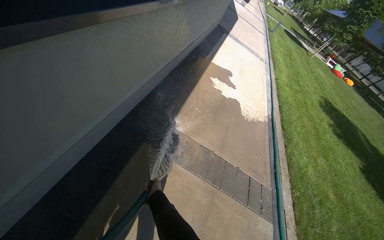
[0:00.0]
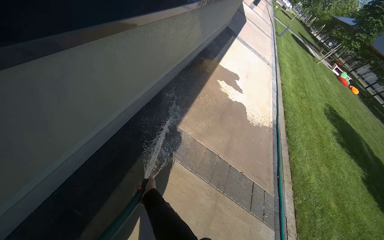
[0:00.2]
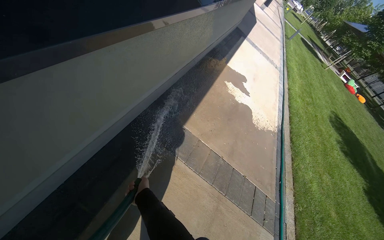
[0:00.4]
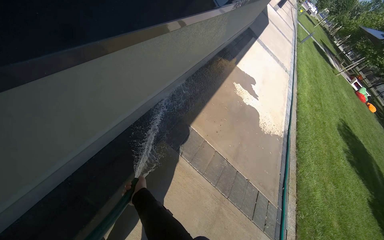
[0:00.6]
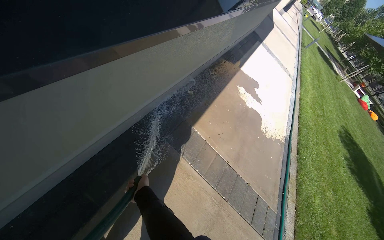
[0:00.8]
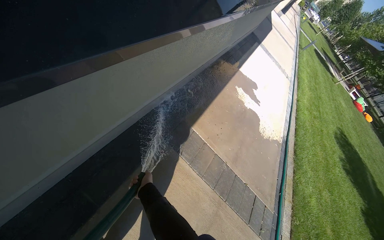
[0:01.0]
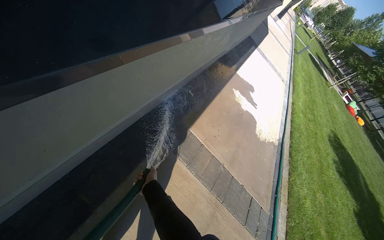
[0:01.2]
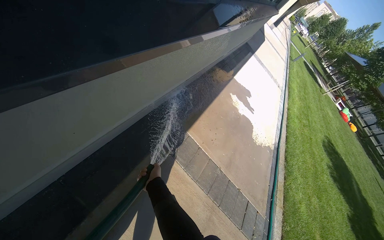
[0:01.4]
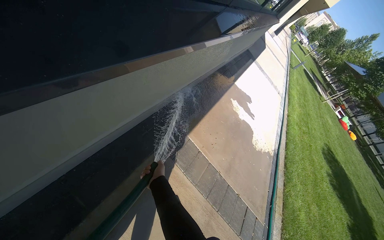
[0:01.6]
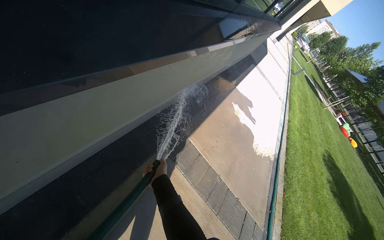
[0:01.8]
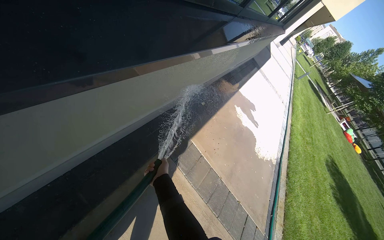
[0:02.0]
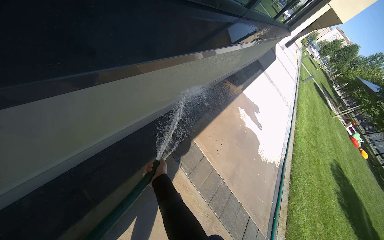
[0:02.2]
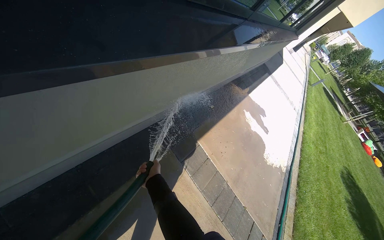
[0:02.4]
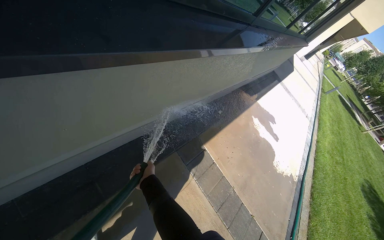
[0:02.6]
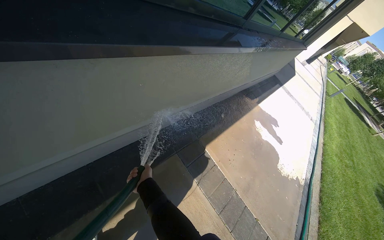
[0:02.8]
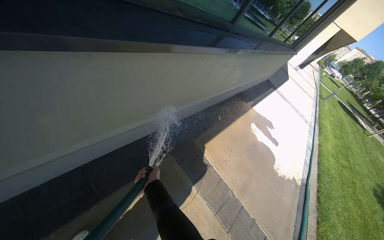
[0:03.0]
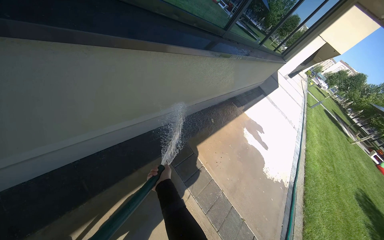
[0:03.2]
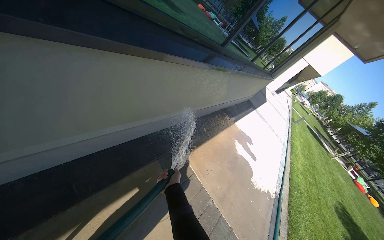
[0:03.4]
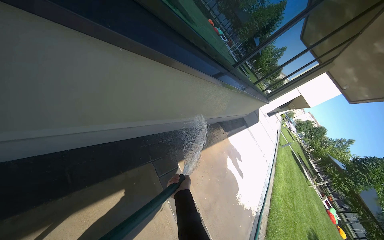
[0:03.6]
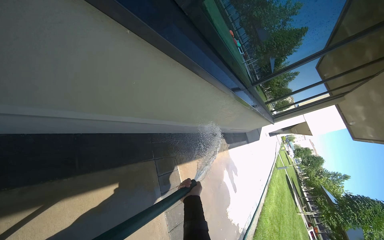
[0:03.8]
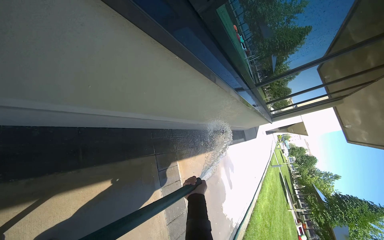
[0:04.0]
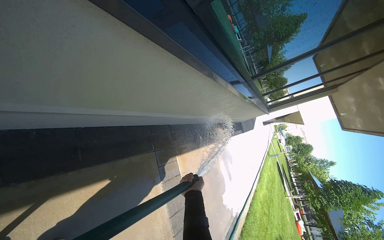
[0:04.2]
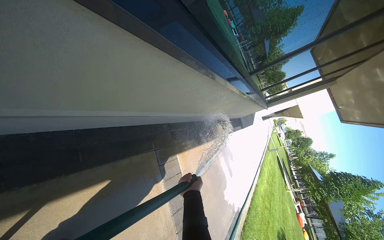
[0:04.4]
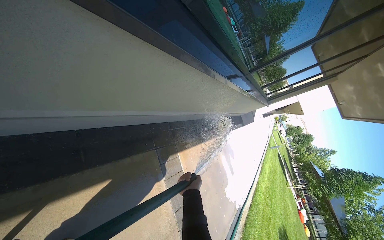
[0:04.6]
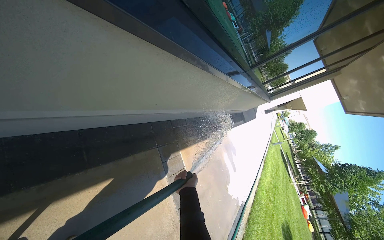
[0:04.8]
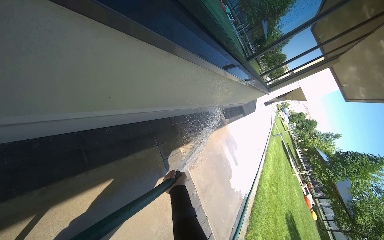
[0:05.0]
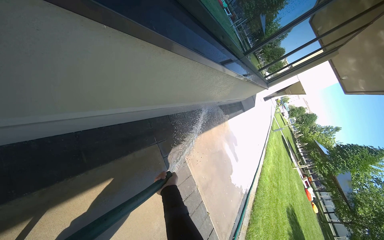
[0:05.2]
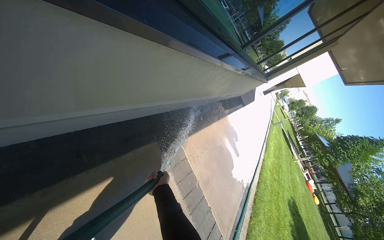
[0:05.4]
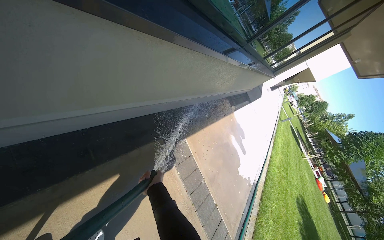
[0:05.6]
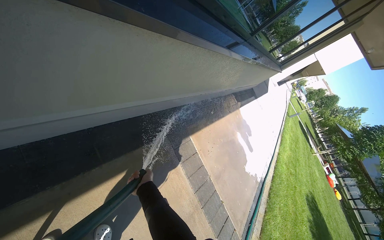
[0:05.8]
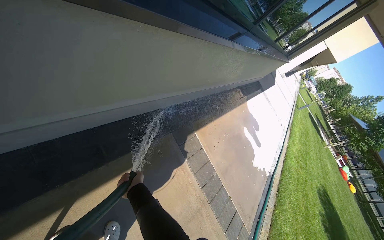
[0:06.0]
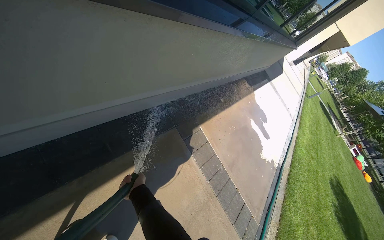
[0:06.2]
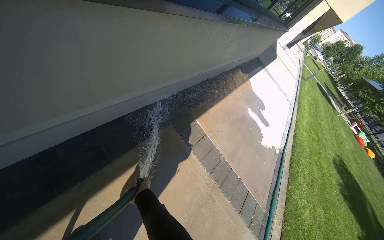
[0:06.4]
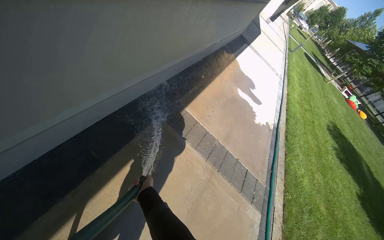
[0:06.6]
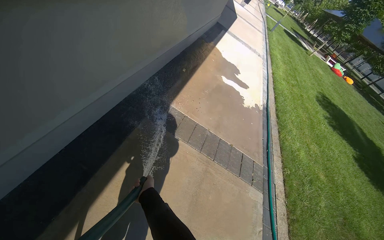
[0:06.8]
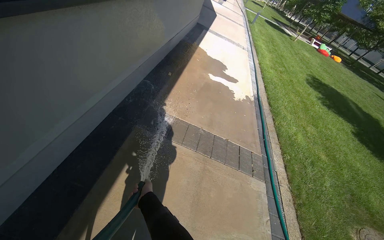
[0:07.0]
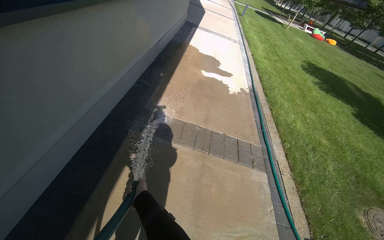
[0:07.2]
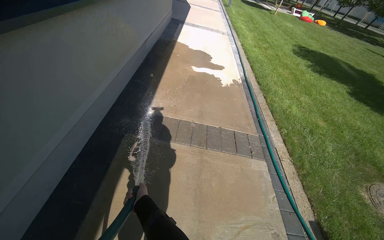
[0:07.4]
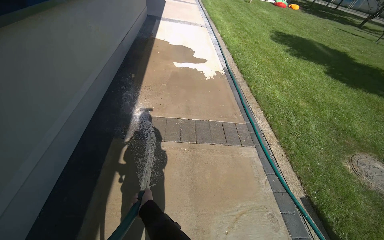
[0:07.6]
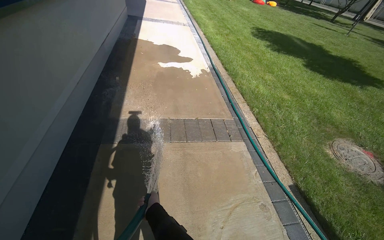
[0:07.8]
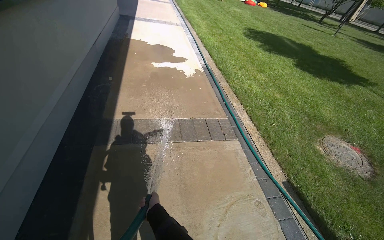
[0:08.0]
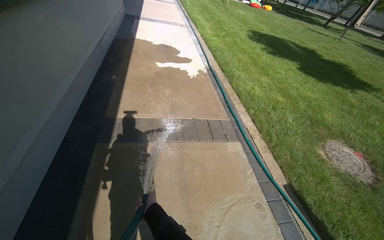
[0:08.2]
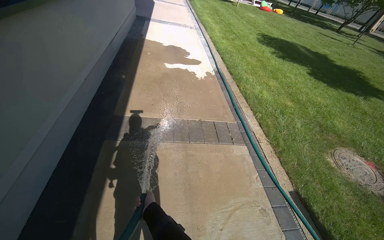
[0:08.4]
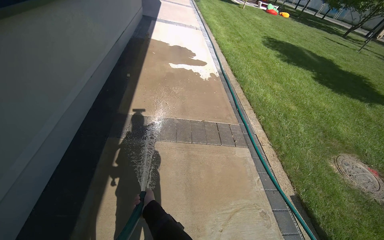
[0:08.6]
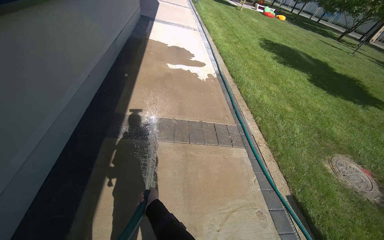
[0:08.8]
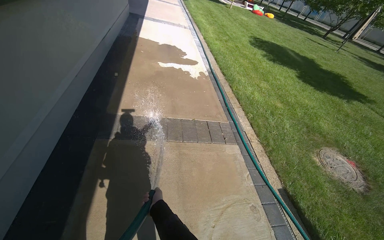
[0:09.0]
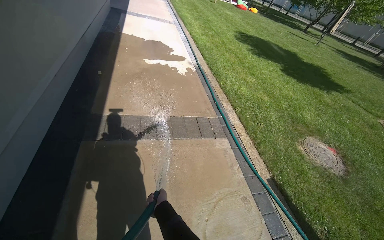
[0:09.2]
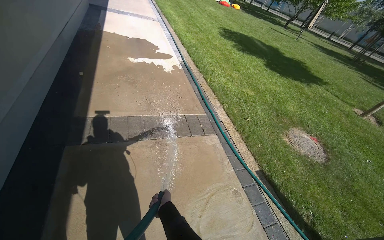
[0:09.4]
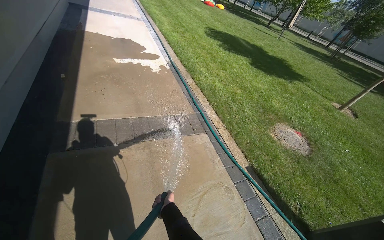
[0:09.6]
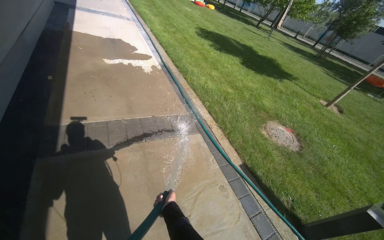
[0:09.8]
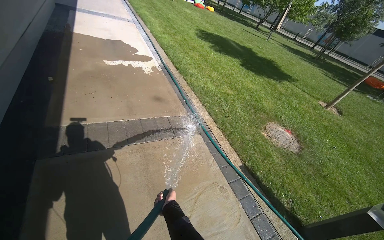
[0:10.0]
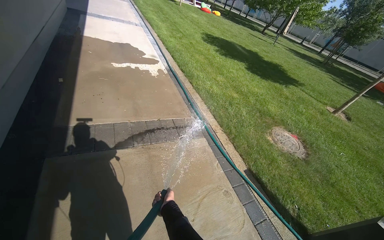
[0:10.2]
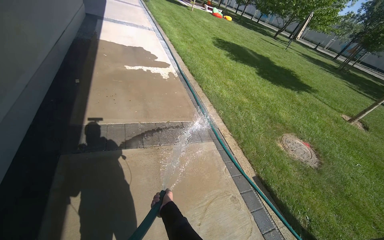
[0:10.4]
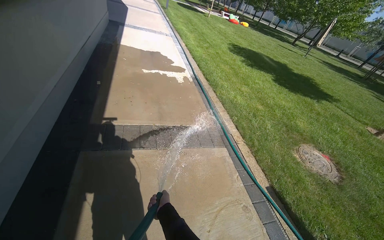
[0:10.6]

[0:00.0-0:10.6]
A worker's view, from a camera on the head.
Job: sweeping floor.
The whole recording: Rinsing concrete ground. The worker rinses the concrete ground with a water hose.
0.0 to 1.6 s: The right hand goes approximately 15 cm up the picture.
1.6 to 3.0 s: The wearer looks roughly 15 degrees further upward.
4.6 to 6.0 s: The right hand moves to the left, some 25 cm.
6.0 to 7.6 s: The head travels about 60 cm. The scene turns about 60 degrees counterclockwise in the picture.

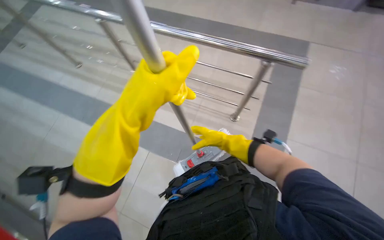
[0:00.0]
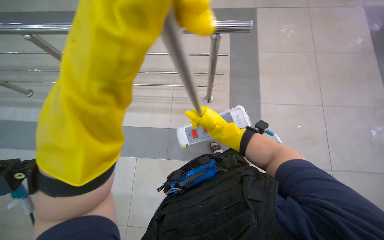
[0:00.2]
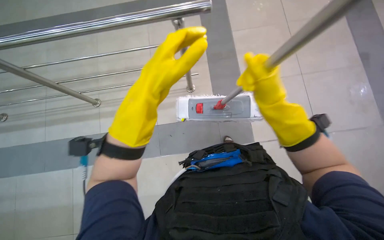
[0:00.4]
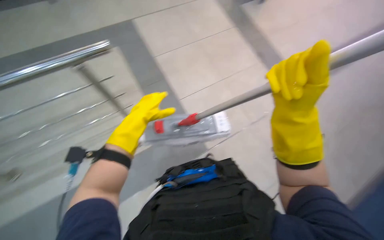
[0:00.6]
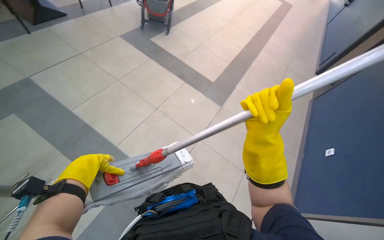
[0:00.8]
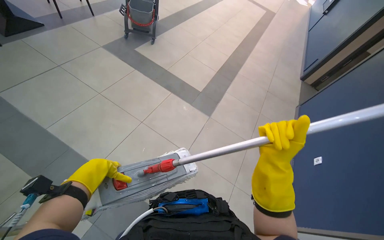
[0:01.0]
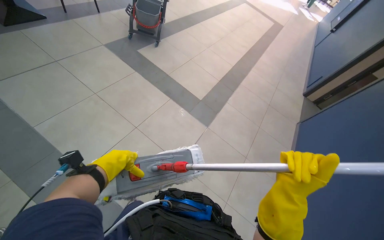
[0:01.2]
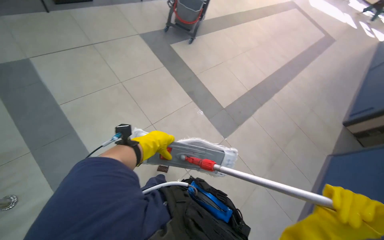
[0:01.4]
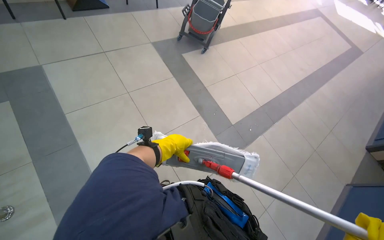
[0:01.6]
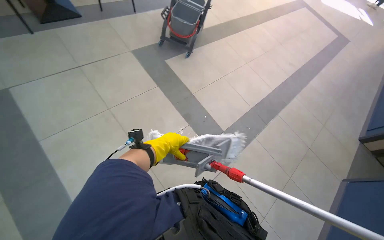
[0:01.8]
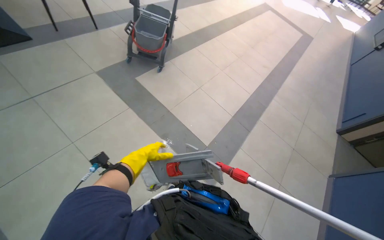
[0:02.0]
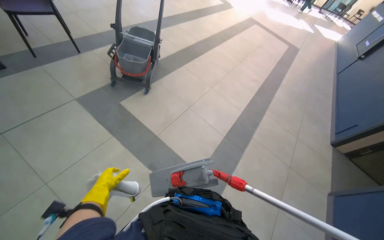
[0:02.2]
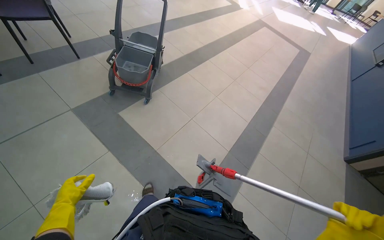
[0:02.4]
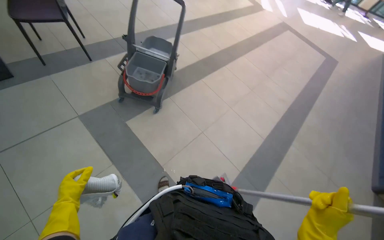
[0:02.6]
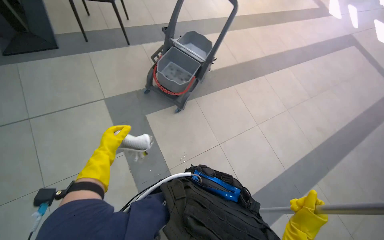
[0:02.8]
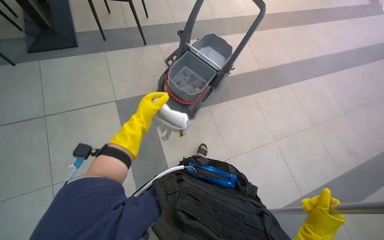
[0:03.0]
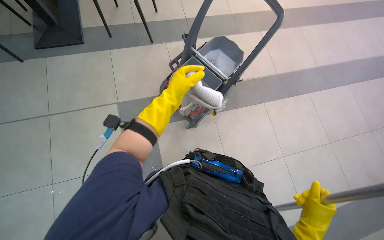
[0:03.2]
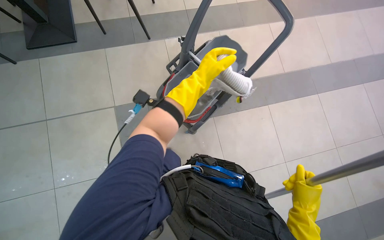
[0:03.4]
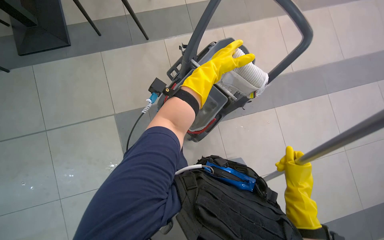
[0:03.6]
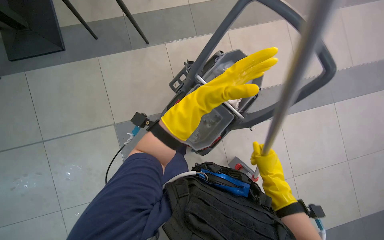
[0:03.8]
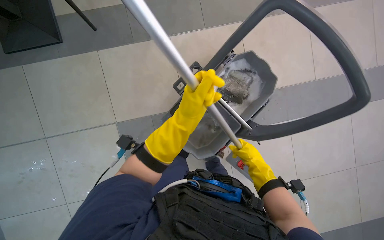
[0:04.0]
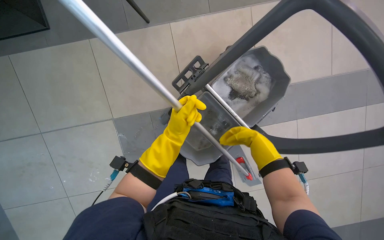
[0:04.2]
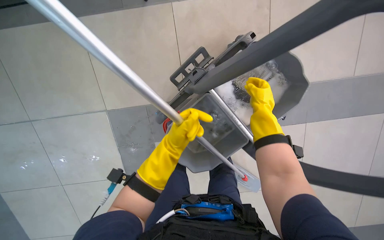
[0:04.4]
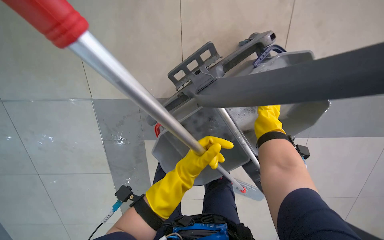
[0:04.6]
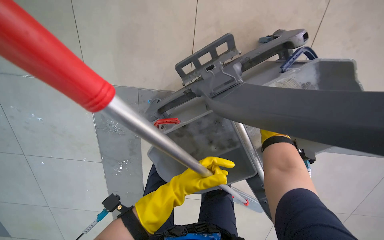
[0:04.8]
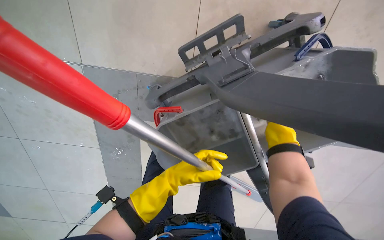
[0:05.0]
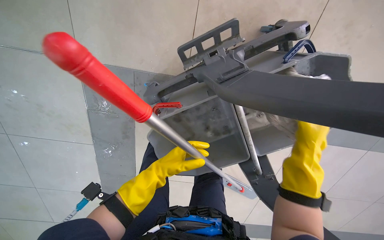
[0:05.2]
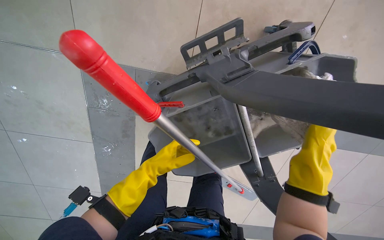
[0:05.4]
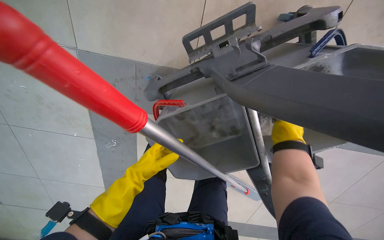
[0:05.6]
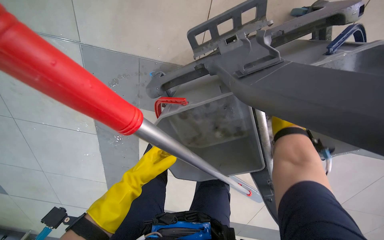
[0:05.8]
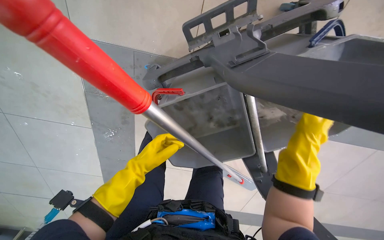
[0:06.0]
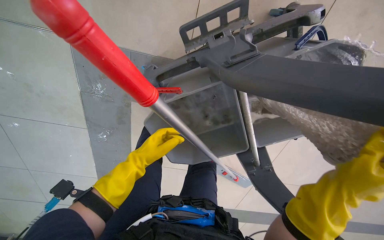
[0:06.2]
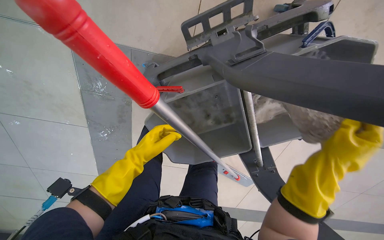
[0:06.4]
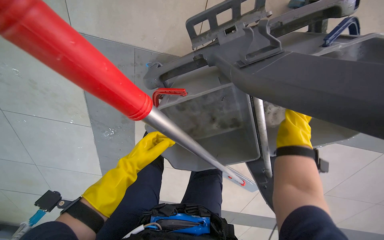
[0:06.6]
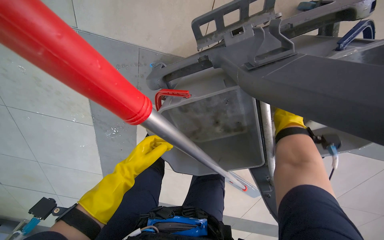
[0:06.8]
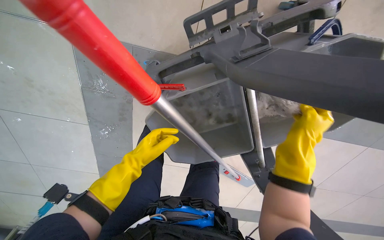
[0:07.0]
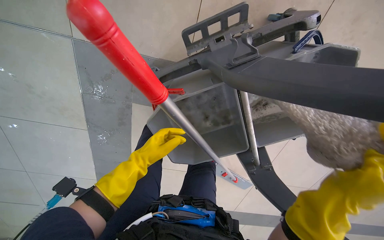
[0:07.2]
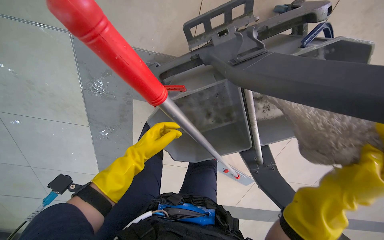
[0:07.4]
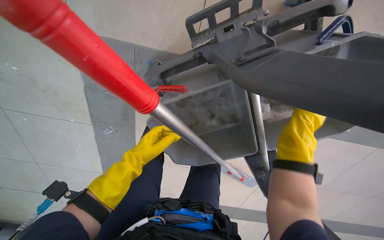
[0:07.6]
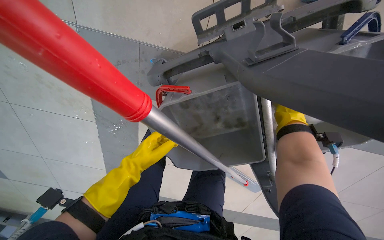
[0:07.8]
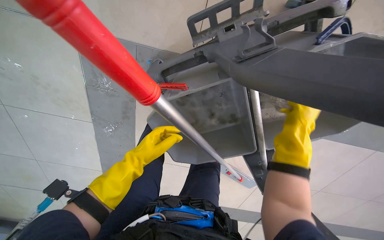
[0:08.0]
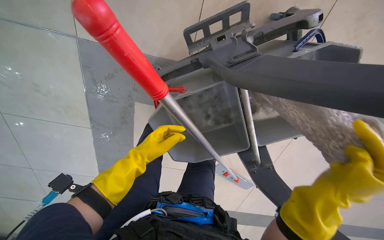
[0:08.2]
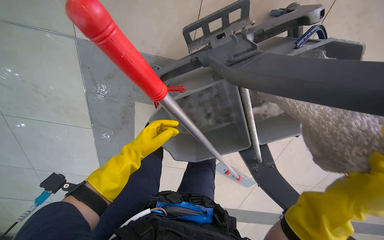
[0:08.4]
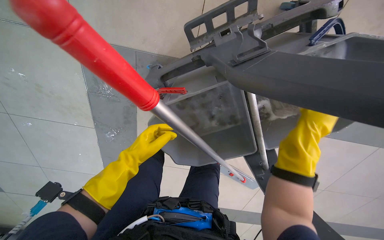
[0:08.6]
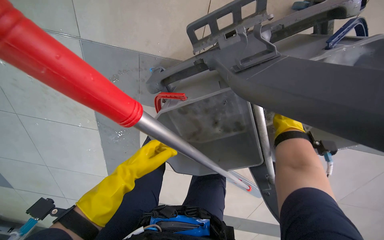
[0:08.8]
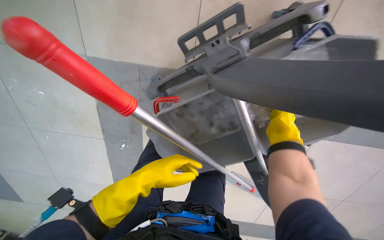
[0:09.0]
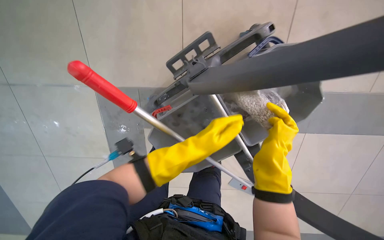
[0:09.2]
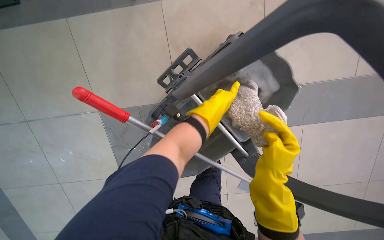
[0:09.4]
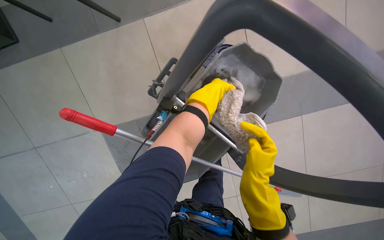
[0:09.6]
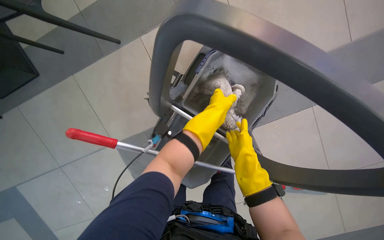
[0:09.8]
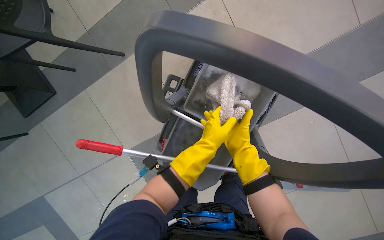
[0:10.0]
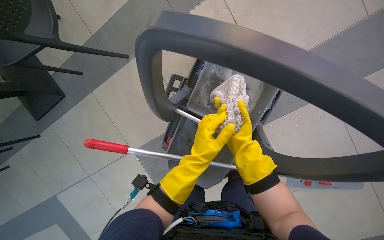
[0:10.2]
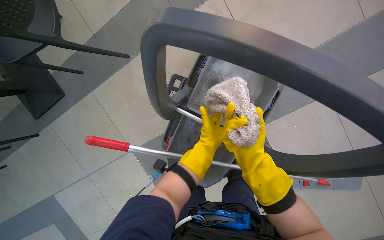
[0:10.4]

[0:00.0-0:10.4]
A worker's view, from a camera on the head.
Job: mopping floor.
The whole recording: Cleaning and wringing mop. The worker detaches the mop head, cleans and wrings it in the bucket, then reattaches it.
0.0 to 1.4 s: The head rotates about 35 degrees to the right. The camera pitches upward, by roughly 20 degrees.
1.4 to 3.0 s: The camera is carried about 1.5 m. The wearer's head swings approximately 20 degrees to the left.
3.0 to 4.4 s: The head travels roughly 80 cm. The wearer looks some 20 degrees further downward.
4.4 to 6.0 s: The wearer looks some 15 degrees further downward. The right hand goes nearer and farther, approximately 15 cm each way, reversing 2 times, while the left hand travels down the picture, farther from the camera and to the left by some 20 cm.
6.0 to 7.4 s: The right hand swings nearer and farther, roughly 25 cm each way, with 2 reversals.
7.4 to 9.0 s: The right hand goes nearer and farther, roughly 20 cm each way, reversing 2 times.
9.0 to 10.4 s: The view tips upward by some 15 degrees. Everything in view rotates approximately 35 degrees counterclockwise.
